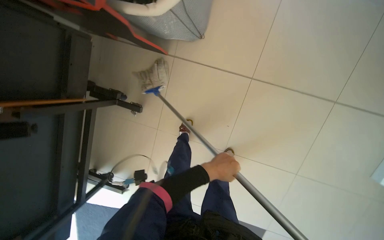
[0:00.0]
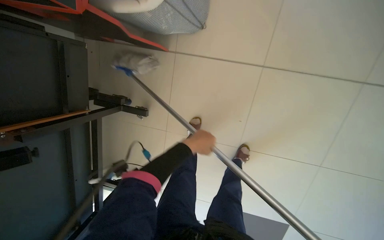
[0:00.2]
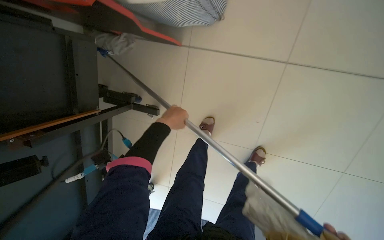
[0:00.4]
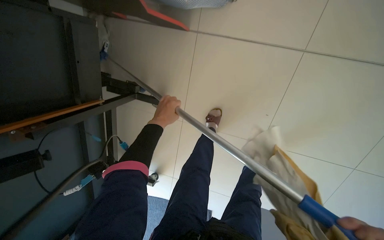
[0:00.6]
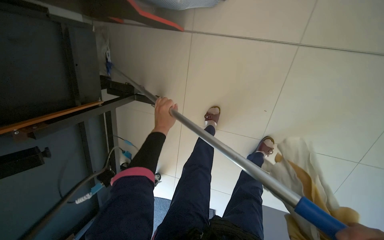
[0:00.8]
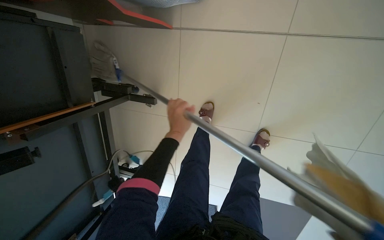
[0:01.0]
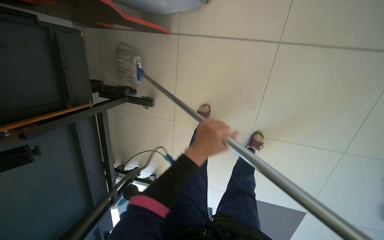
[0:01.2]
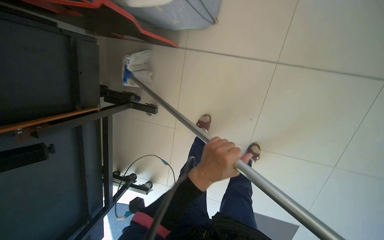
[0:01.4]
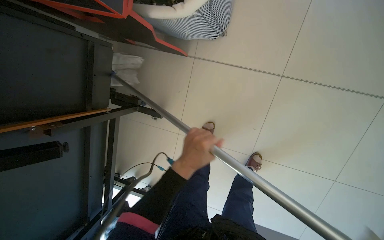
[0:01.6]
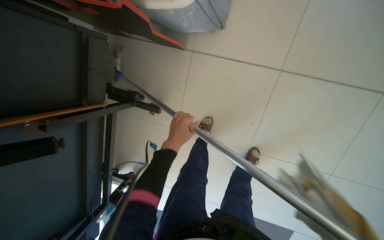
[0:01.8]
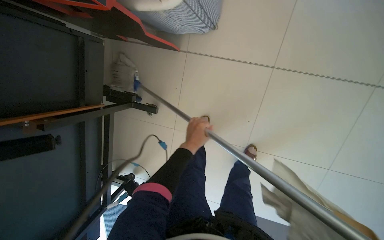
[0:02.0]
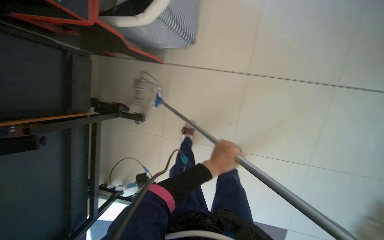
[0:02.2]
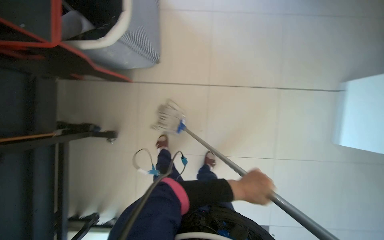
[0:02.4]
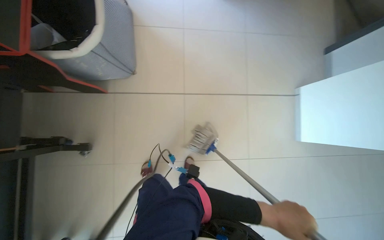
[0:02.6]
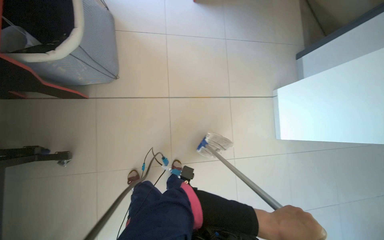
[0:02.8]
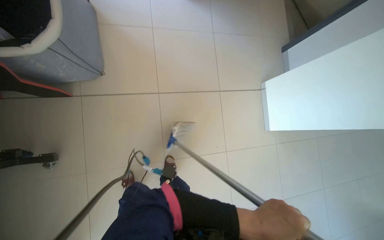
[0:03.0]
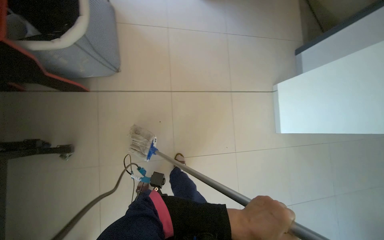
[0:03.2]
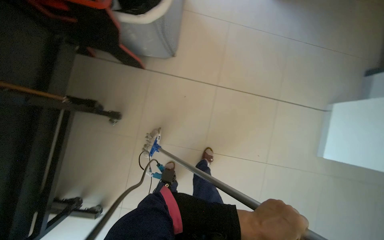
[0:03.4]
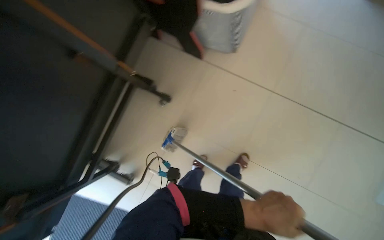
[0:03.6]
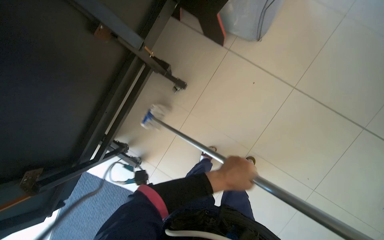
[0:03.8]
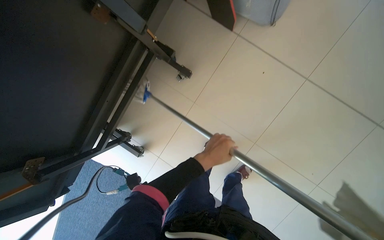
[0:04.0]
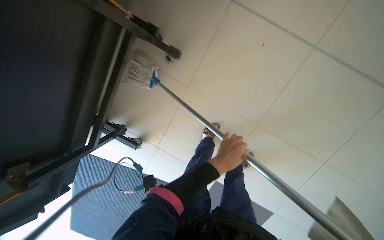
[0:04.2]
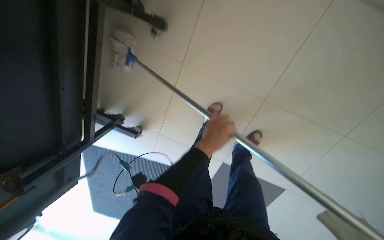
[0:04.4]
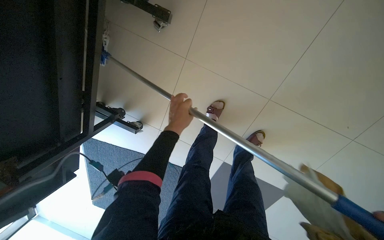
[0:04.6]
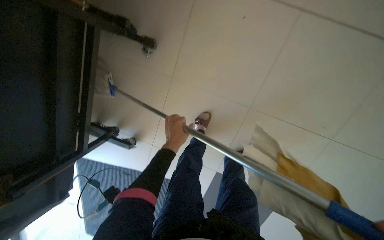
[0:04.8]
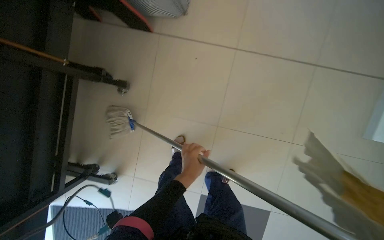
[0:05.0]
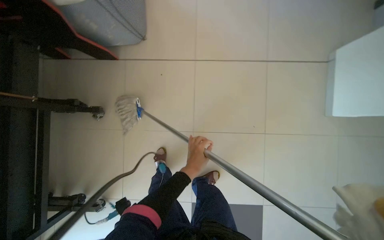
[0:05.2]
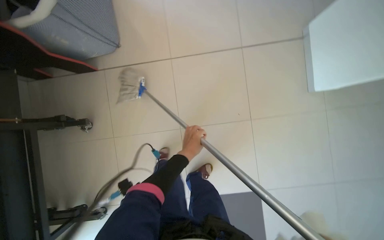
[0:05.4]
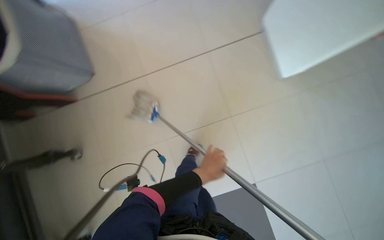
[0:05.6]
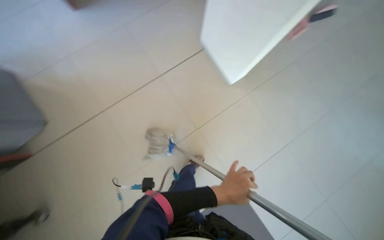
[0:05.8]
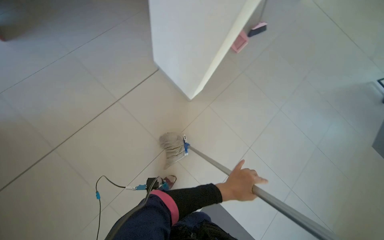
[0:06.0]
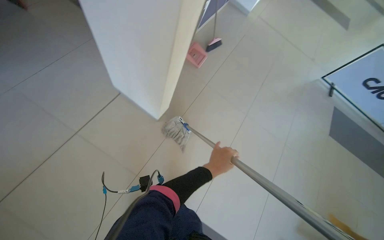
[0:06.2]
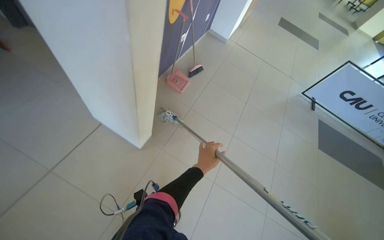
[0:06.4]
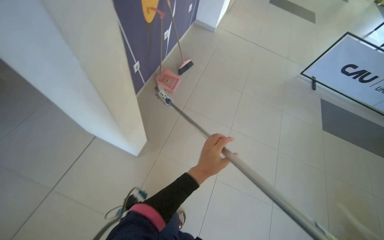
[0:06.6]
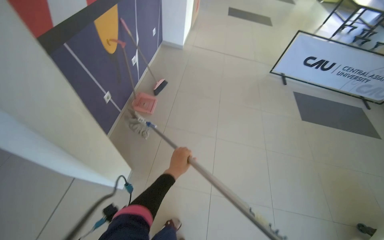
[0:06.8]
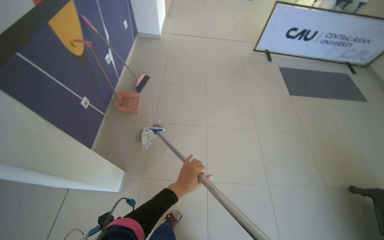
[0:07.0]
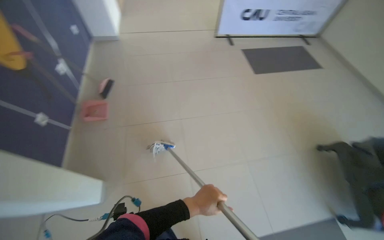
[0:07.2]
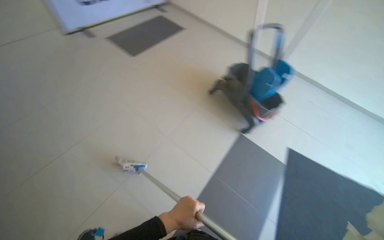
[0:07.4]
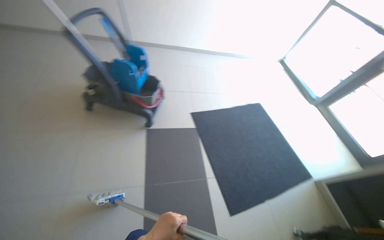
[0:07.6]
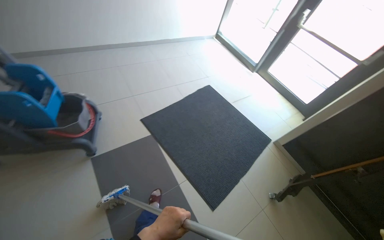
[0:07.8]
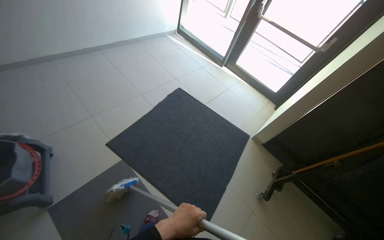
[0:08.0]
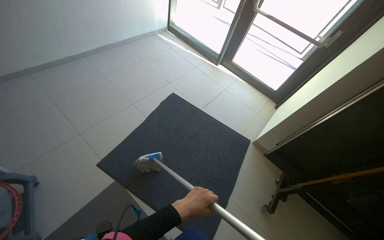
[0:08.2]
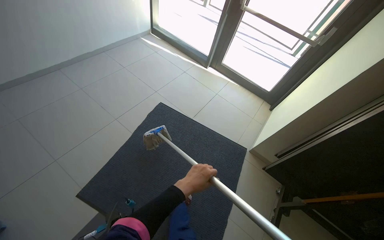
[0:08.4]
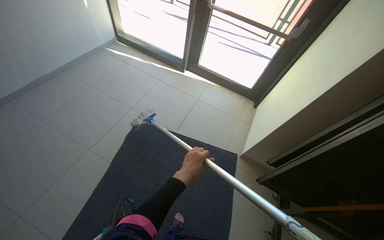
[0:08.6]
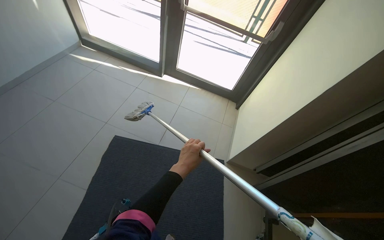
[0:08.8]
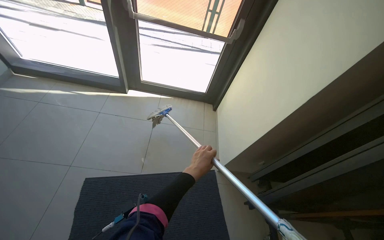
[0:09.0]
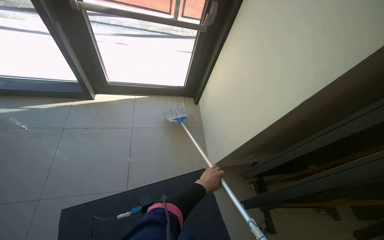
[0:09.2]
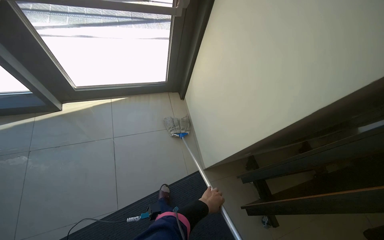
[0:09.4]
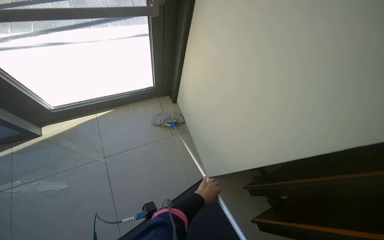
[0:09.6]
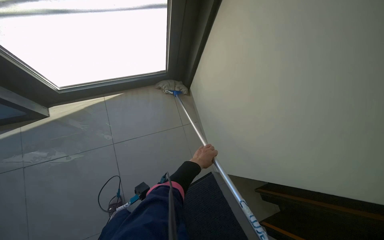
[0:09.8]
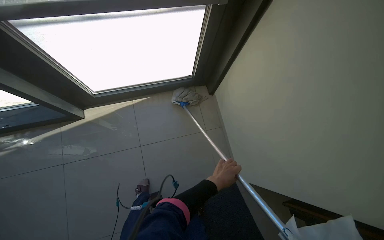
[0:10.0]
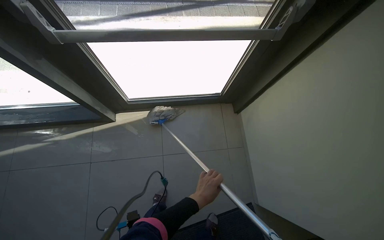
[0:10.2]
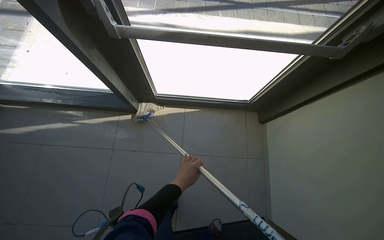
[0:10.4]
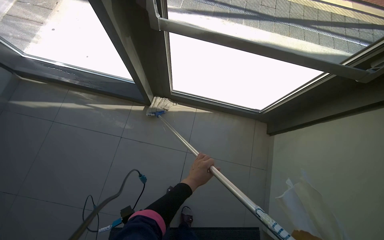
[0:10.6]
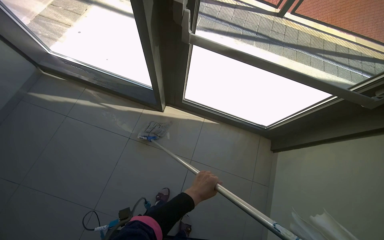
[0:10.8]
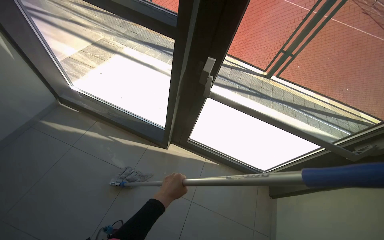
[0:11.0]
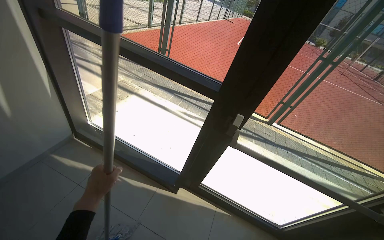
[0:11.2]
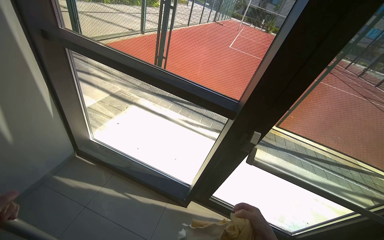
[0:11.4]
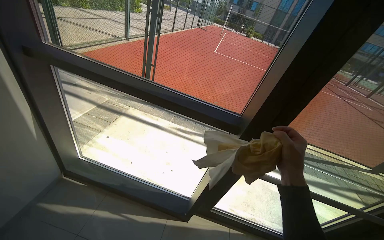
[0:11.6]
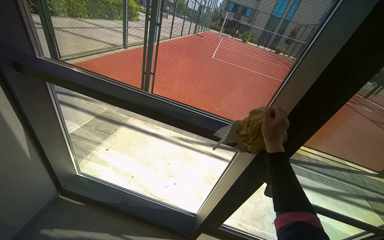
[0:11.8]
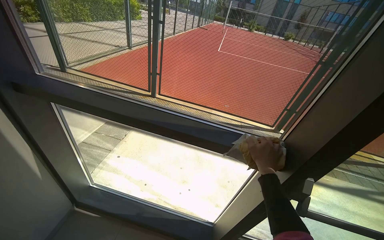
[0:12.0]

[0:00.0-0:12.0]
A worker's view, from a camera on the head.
Job: mopping floor.
The whole recording: Mopping tiled floor. The worker mops the tiled floor with a mop.
0:00.0 to 0:01.6: The left hand travels to the left by approximately 20 cm.
0:01.6 to 0:03.0: The wearer moves approximately 40 cm. The wearer looks roughly 30 degrees further to the right. The camera pitches upward, by about 20 degrees.
0:03.0 to 0:04.4: The camera travels about 40 cm. The wearer's head swings roughly 40 degrees to the left. The camera pitches downward, by approximately 25 degrees.
0:04.4 to 0:06.0: The head travels roughly 50 cm. The wearer looks roughly 45 degrees further to the right. The camera pitches upward, by some 20 degrees.
0:06.0 to 0:07.6: The head travels approximately 80 cm. The wearer's head swings approximately 110 degrees to the right.
0:07.6 to 0:09.0: The camera is carried roughly 1.5 m. The head turns to the right by some 70 degrees. The wearer looks some 15 degrees further downward.
0:10.4 to 0:12.0: The head travels some 80 cm. The wearer looks approximately 35 degrees further upward.

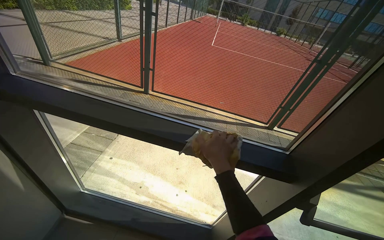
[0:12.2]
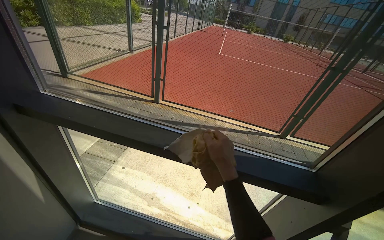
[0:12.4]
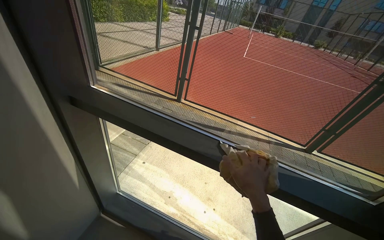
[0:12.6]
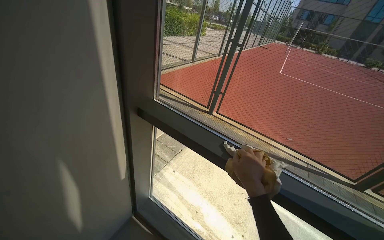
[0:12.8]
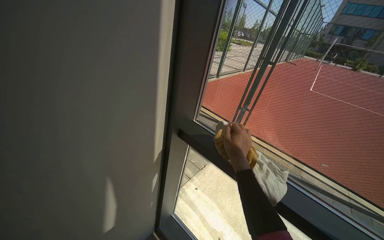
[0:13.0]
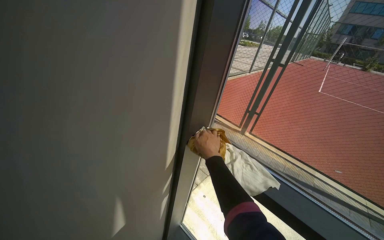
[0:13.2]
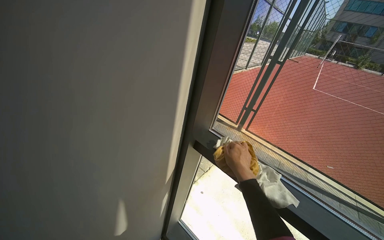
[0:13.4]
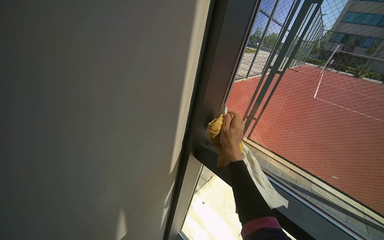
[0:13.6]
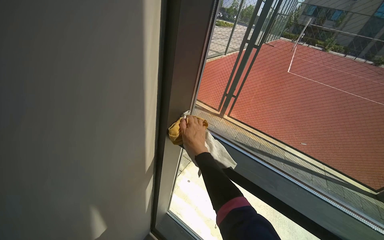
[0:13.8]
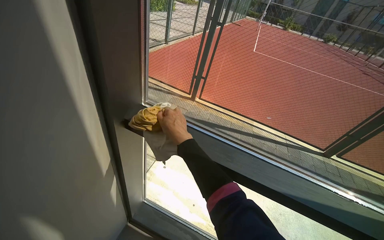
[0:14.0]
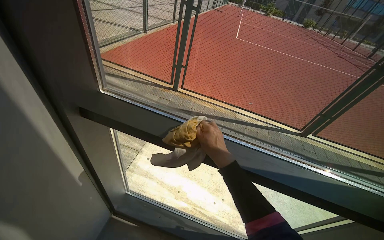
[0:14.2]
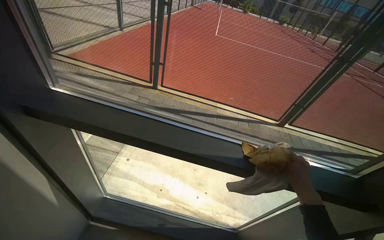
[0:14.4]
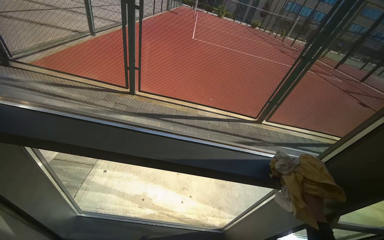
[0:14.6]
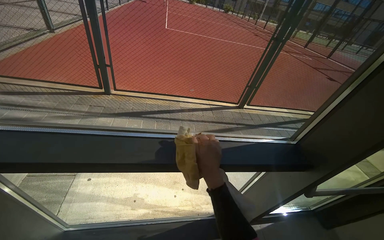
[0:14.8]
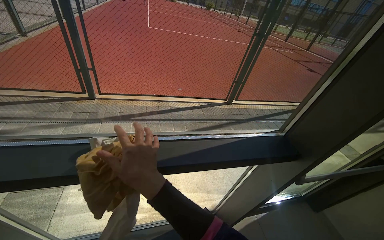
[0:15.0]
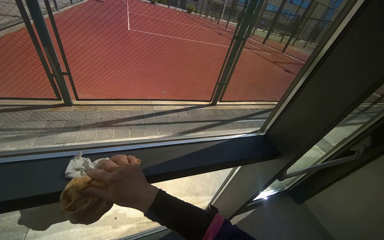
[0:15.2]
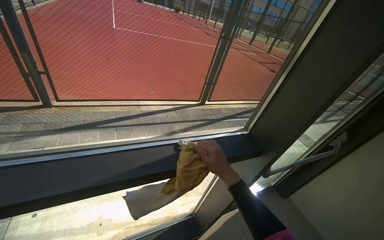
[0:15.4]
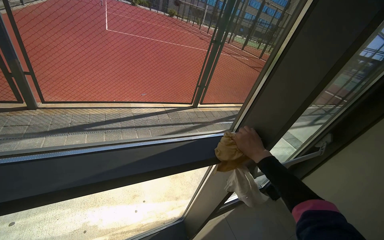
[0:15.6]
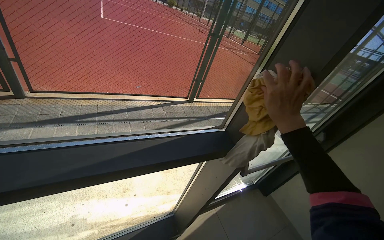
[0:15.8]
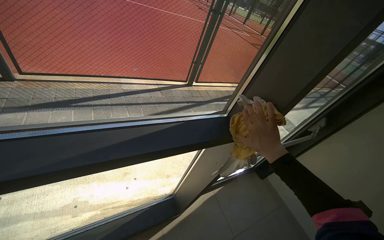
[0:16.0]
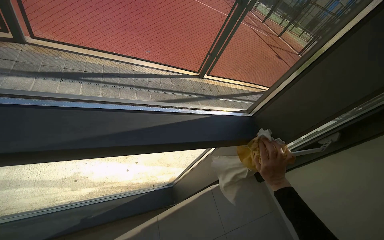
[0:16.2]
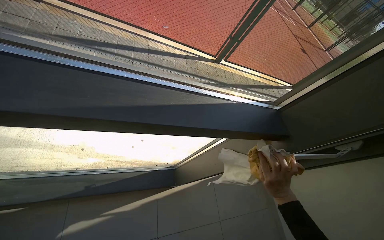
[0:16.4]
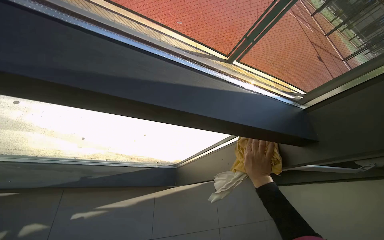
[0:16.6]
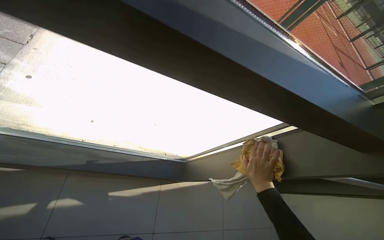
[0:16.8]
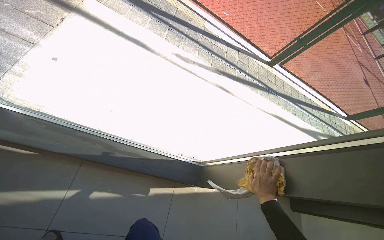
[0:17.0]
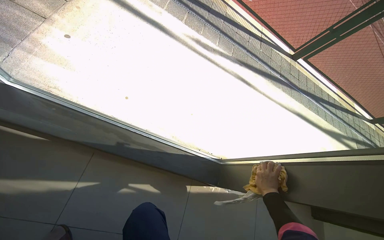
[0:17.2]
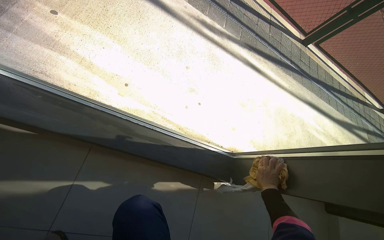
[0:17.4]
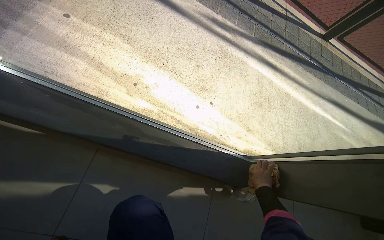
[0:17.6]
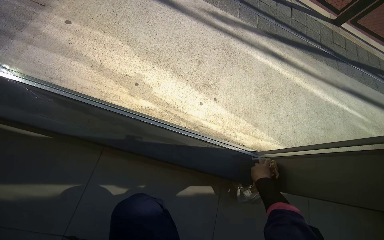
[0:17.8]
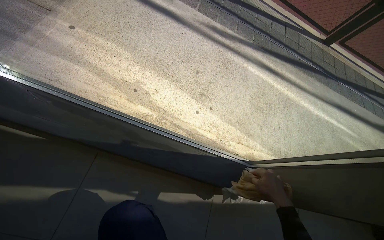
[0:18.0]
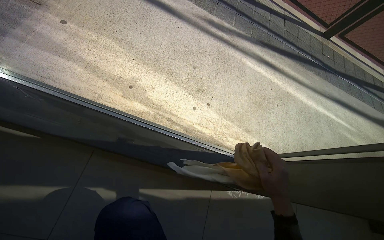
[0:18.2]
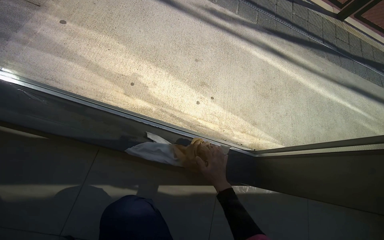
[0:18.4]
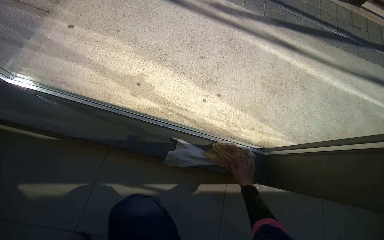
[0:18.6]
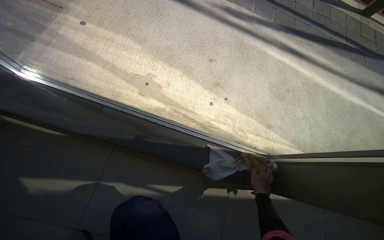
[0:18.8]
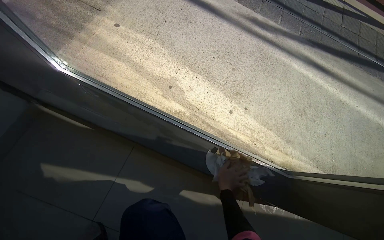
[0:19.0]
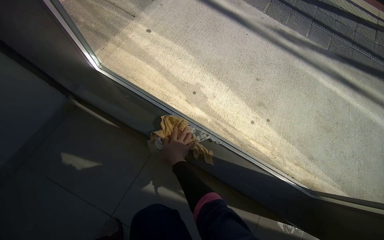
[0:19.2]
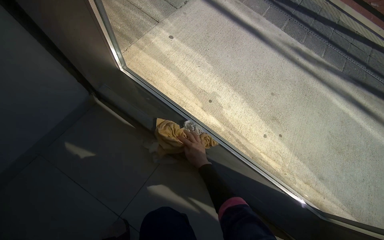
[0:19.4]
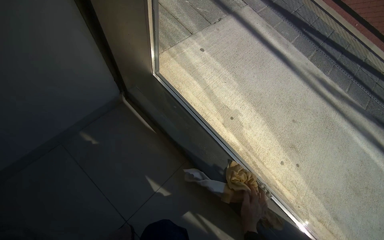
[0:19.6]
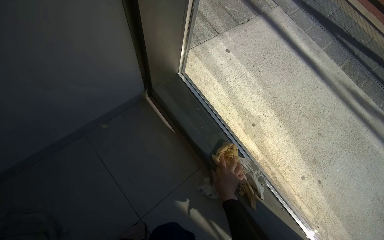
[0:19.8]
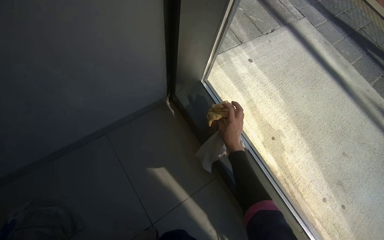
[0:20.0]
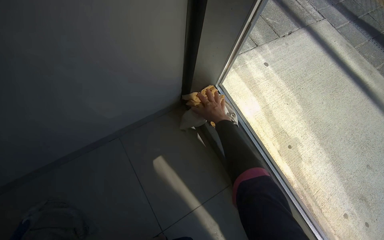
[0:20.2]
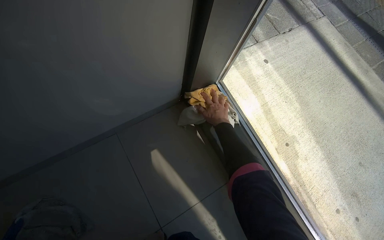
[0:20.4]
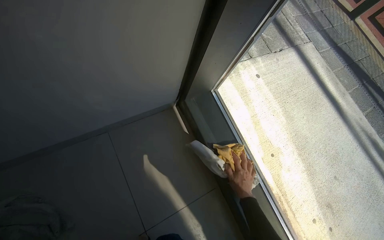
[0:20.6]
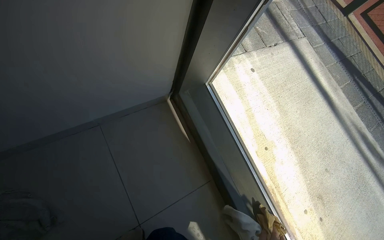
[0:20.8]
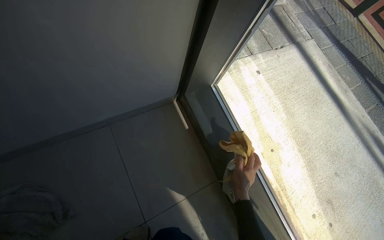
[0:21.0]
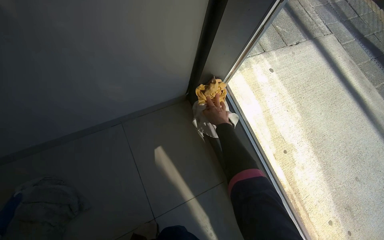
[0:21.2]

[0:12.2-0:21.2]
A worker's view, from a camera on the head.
Job: mopping floor.
The whole recording: Mopping tiled floor. The worker mops the tiled floor with a mop.
0:12.2 to 0:13.8: The camera travels roughly 60 cm. The wearer's head swings approximately 20 degrees to the left.
0:13.8 to 0:15.2: The camera travels about 40 cm. The wearer's head swings about 50 degrees to the right.
0:15.2 to 0:16.6: The wearer looks some 15 degrees further downward.
0:18.2 to 0:19.8: The head rotates some 35 degrees to the left.
